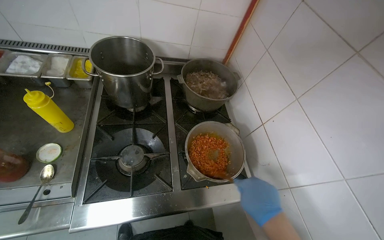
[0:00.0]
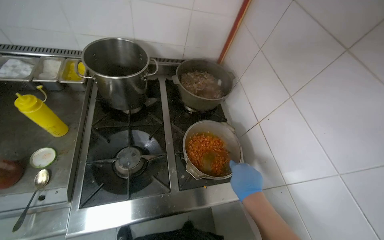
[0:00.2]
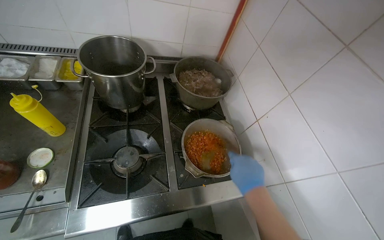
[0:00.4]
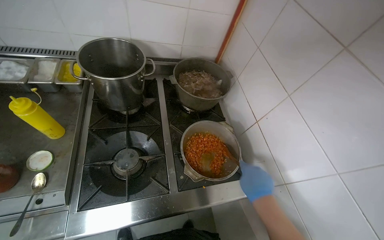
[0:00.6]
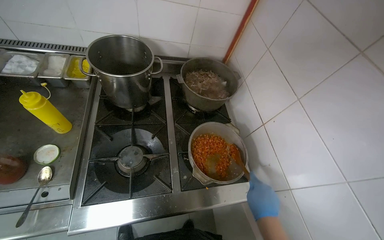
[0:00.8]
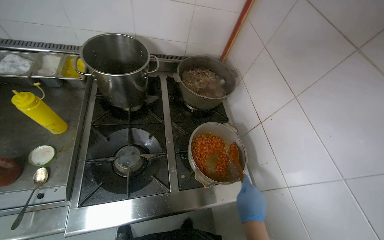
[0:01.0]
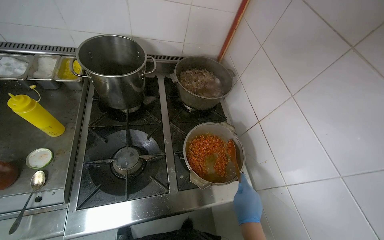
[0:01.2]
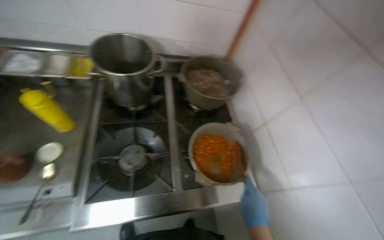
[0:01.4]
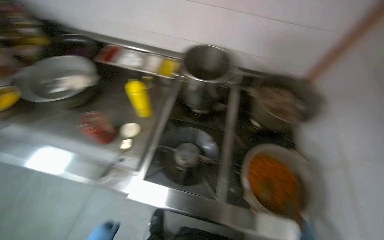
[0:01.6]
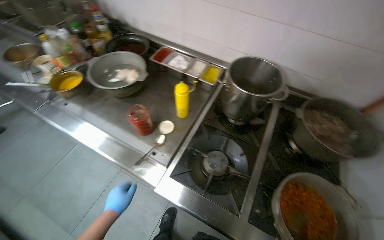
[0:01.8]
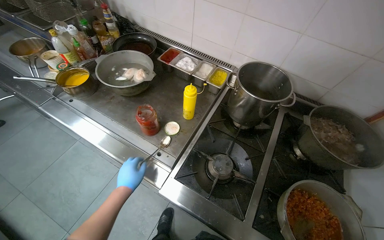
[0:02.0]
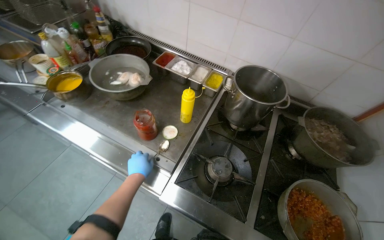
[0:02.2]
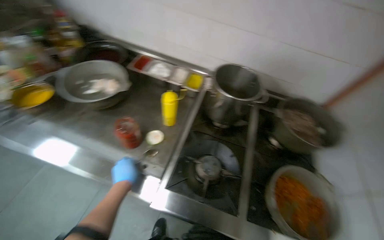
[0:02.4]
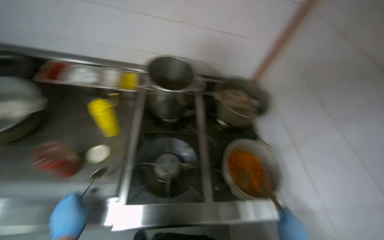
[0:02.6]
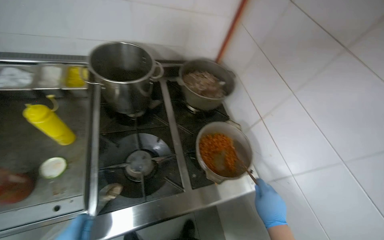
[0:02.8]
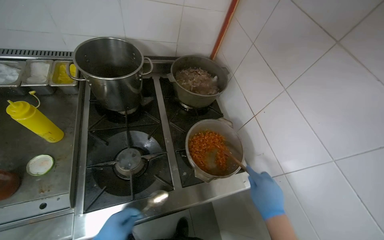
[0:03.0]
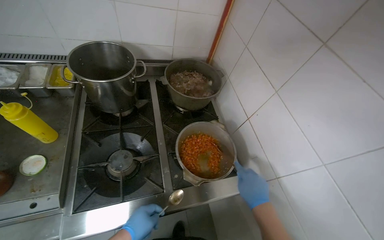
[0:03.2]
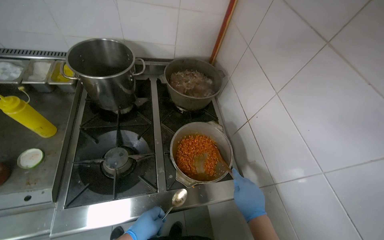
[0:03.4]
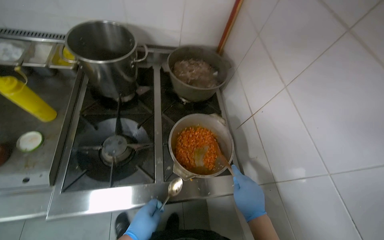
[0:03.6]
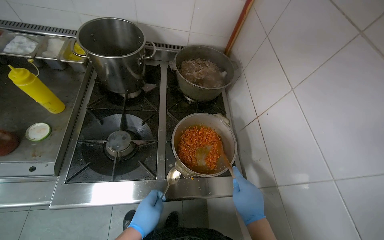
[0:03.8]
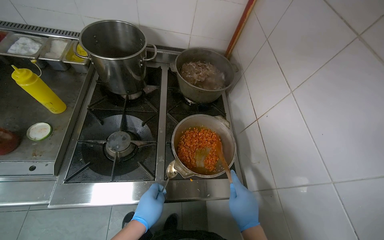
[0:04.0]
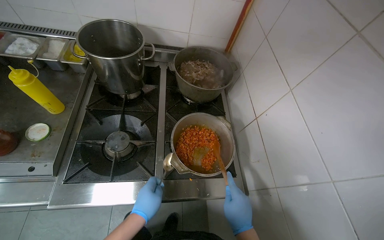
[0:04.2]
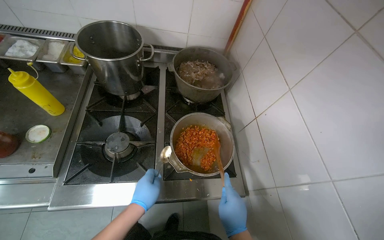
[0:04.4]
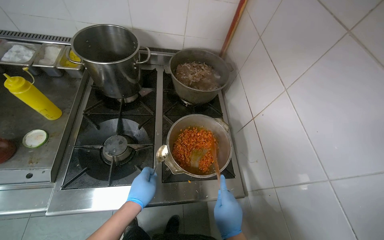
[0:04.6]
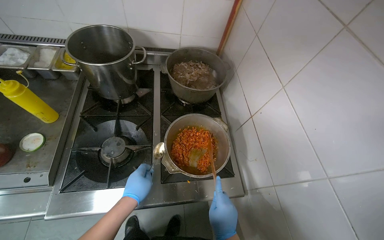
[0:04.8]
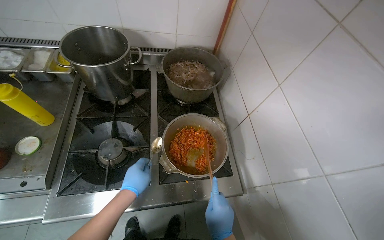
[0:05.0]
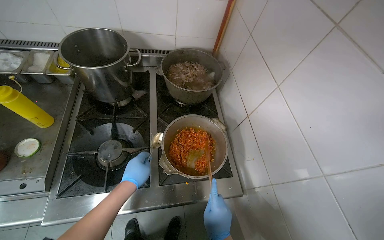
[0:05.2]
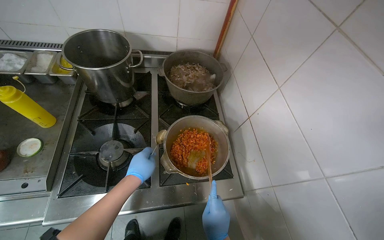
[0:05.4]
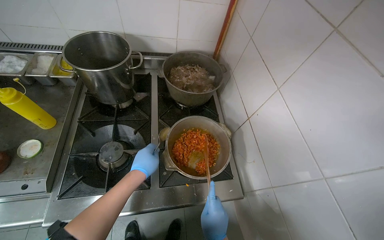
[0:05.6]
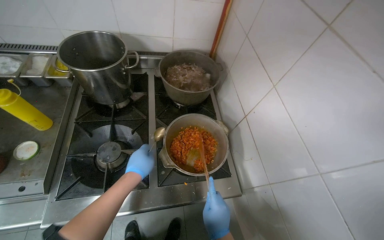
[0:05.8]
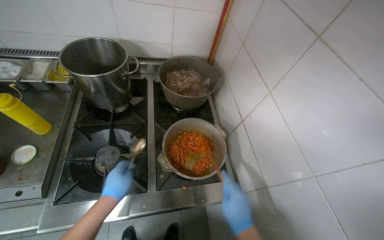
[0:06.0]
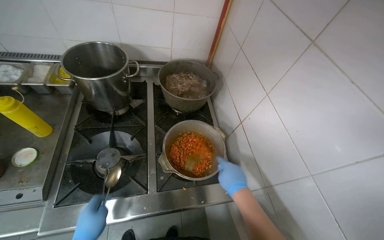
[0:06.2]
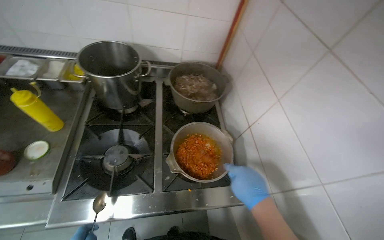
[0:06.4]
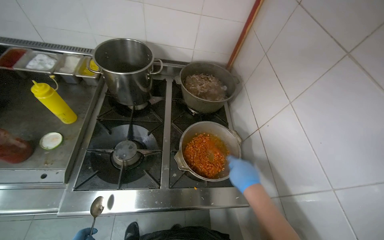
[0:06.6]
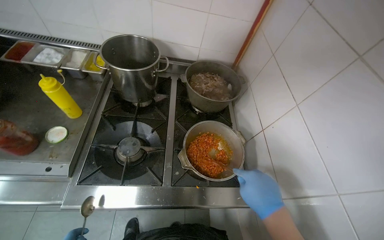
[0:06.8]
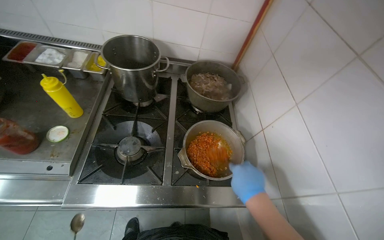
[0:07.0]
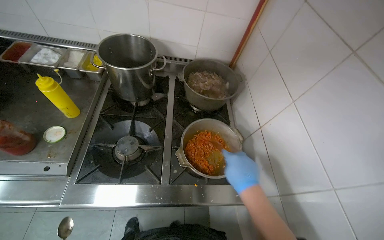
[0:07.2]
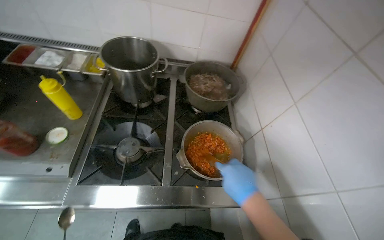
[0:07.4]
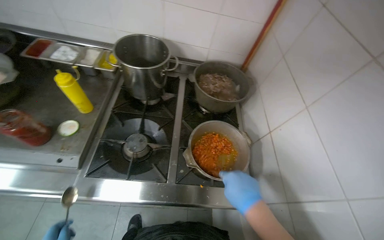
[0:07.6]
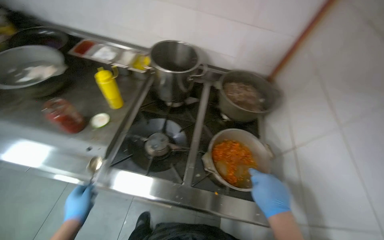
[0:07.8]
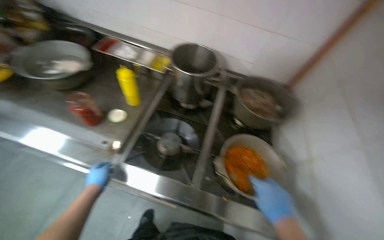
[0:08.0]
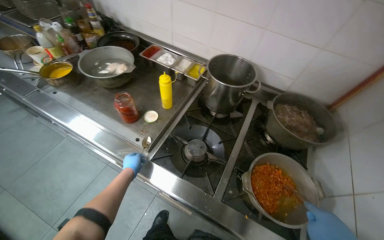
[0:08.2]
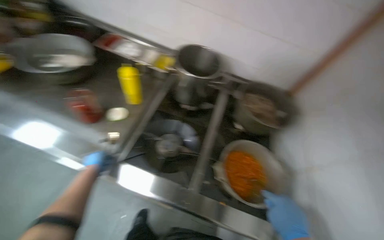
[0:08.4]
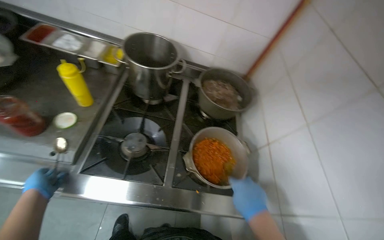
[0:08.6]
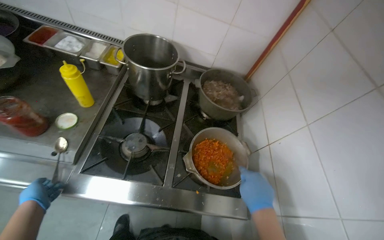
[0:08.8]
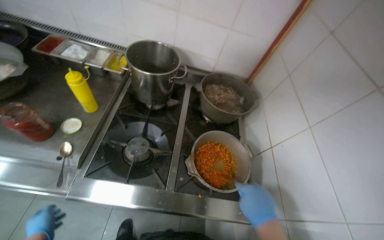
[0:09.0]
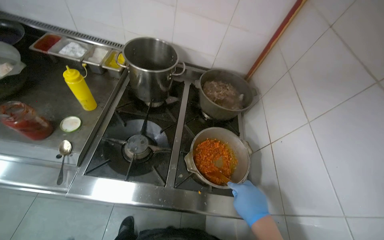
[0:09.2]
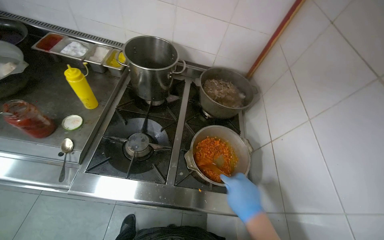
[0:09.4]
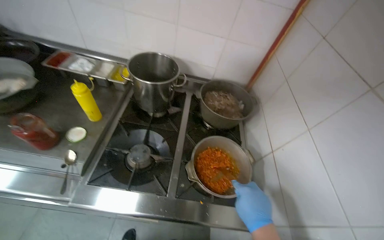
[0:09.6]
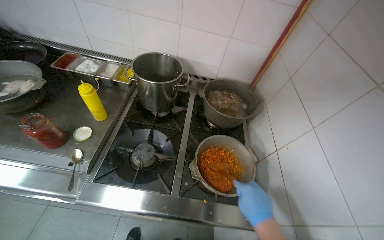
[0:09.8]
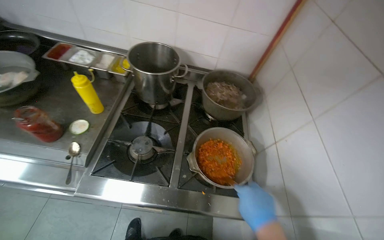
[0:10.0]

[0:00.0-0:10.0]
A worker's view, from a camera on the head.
Job: cooking food.
The whole recording: Stirring food in a pot. The worker stirs food in a pot on the stove.
0:00.0 to 0:01.4: The right hand moves farther from the camera, about 10 cm.
0:04.2 to 0:05.8: The left hand travels up the picture by about 15 cm.

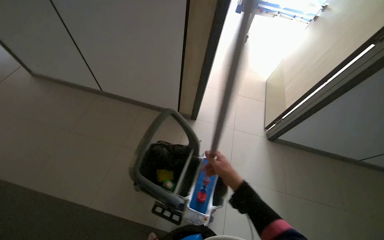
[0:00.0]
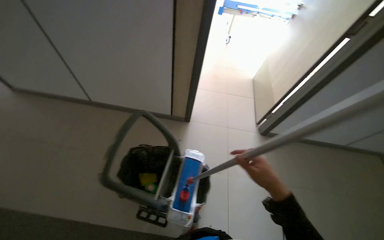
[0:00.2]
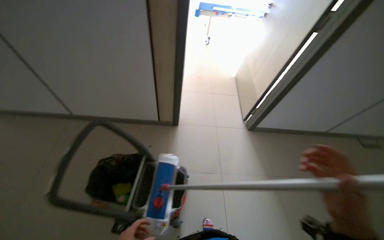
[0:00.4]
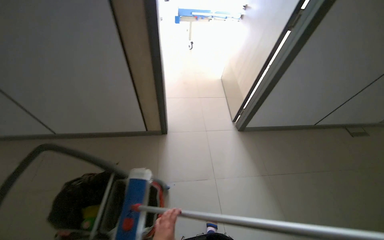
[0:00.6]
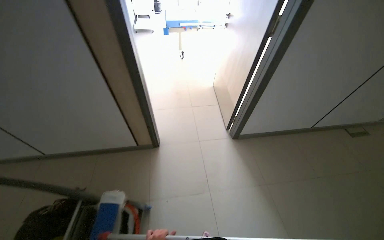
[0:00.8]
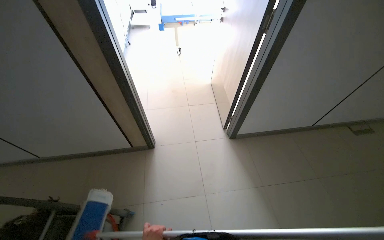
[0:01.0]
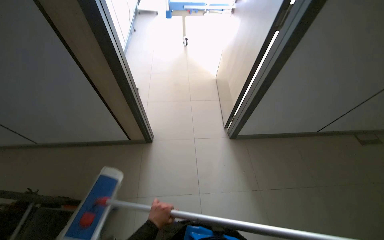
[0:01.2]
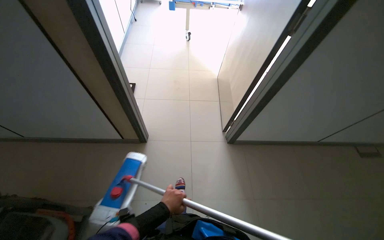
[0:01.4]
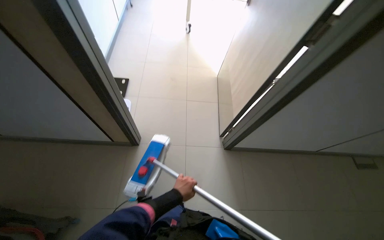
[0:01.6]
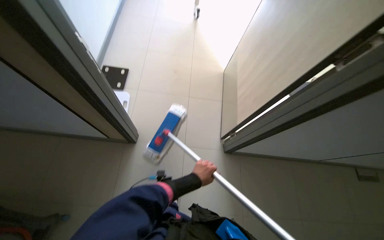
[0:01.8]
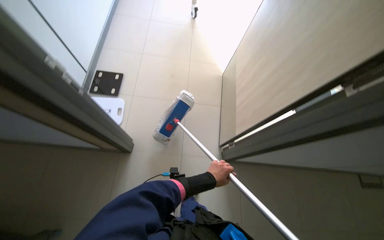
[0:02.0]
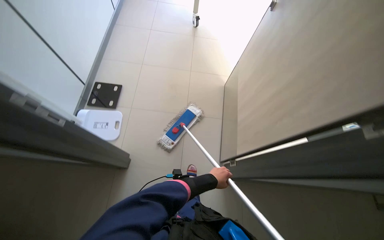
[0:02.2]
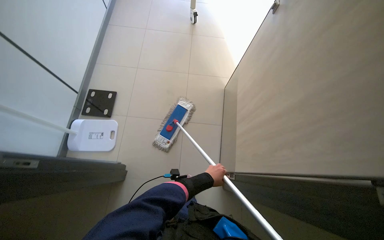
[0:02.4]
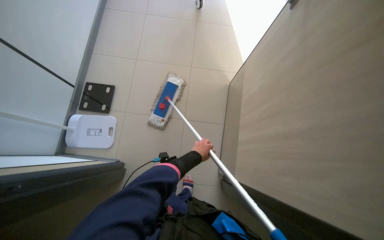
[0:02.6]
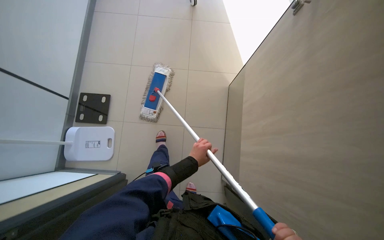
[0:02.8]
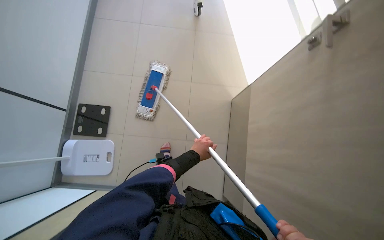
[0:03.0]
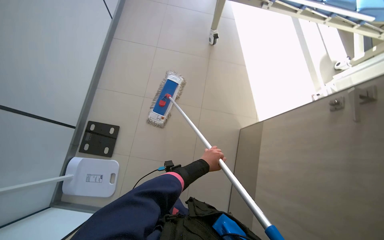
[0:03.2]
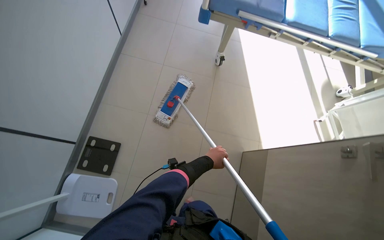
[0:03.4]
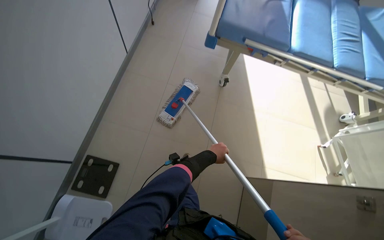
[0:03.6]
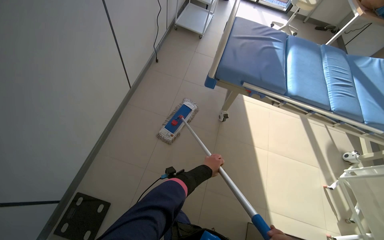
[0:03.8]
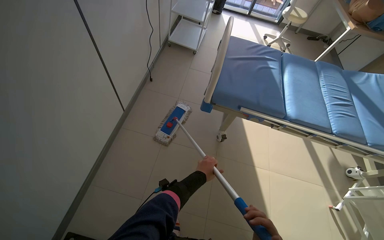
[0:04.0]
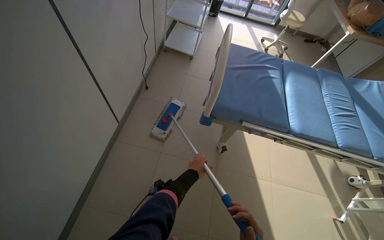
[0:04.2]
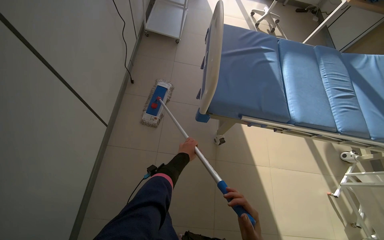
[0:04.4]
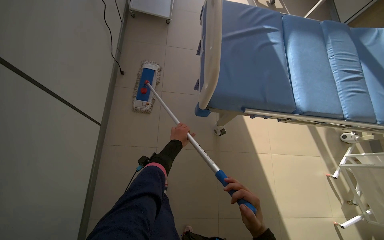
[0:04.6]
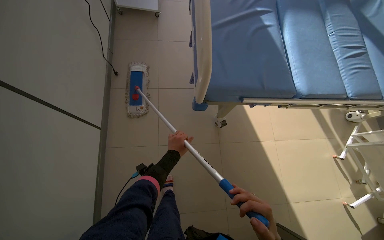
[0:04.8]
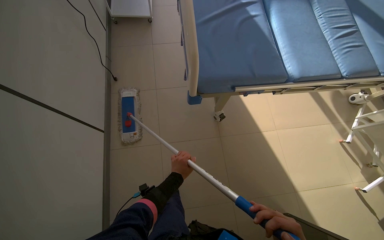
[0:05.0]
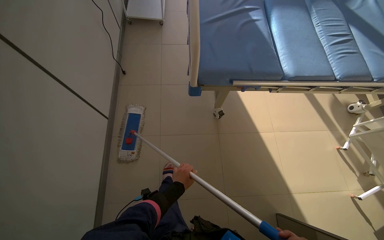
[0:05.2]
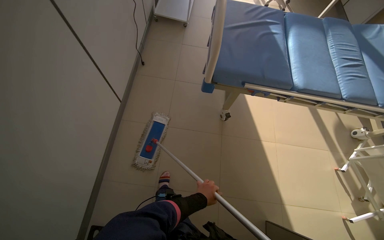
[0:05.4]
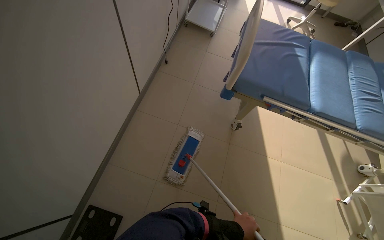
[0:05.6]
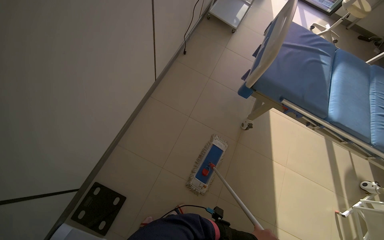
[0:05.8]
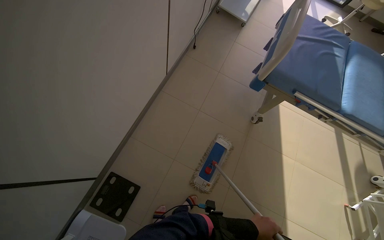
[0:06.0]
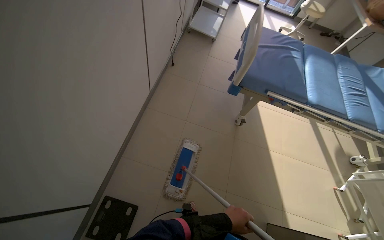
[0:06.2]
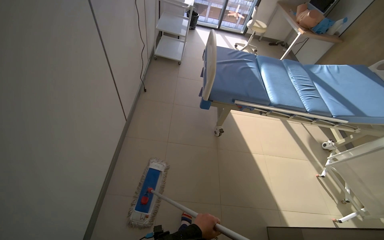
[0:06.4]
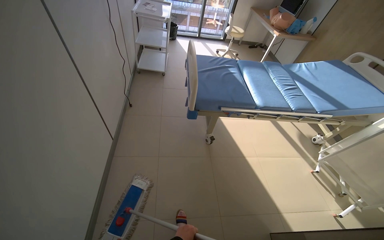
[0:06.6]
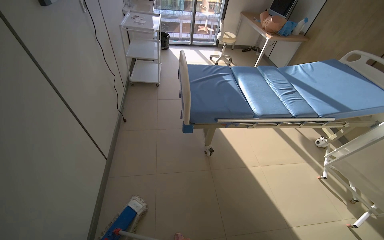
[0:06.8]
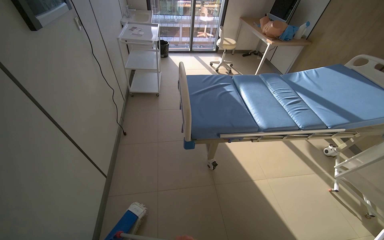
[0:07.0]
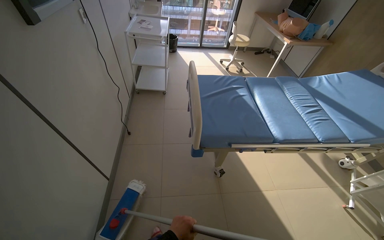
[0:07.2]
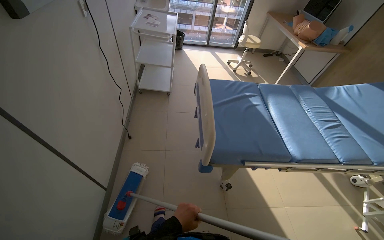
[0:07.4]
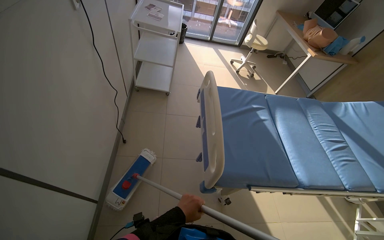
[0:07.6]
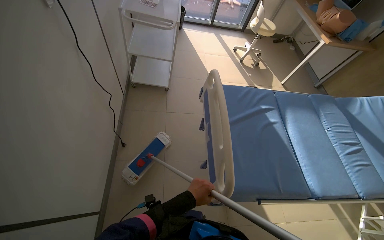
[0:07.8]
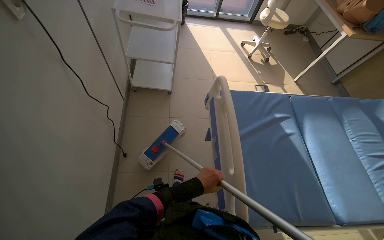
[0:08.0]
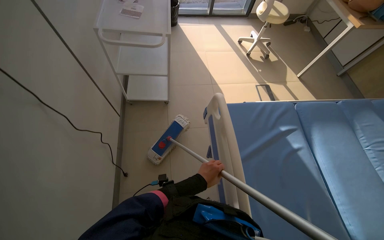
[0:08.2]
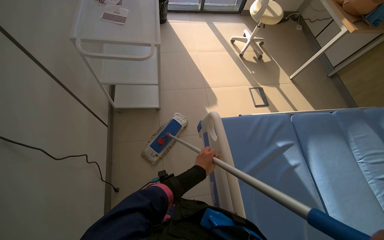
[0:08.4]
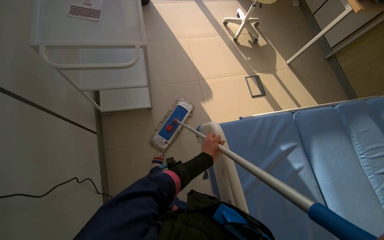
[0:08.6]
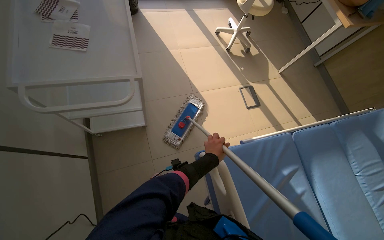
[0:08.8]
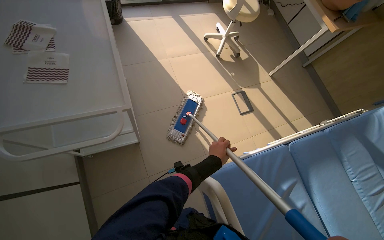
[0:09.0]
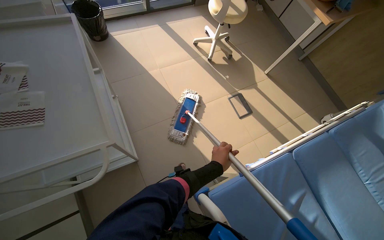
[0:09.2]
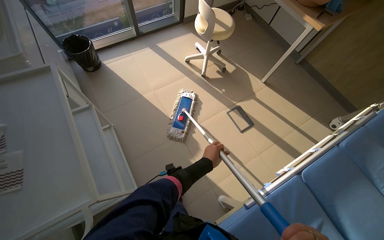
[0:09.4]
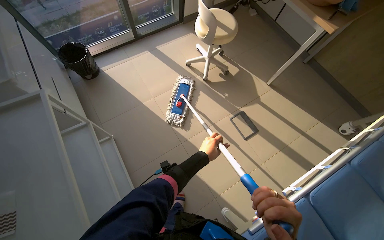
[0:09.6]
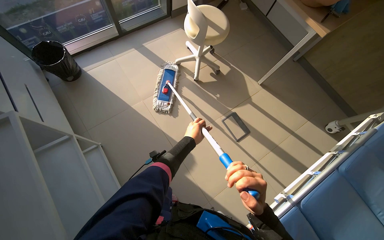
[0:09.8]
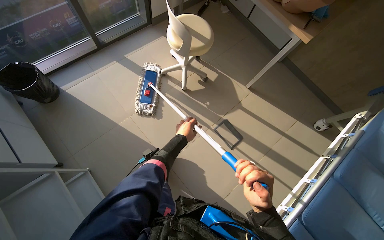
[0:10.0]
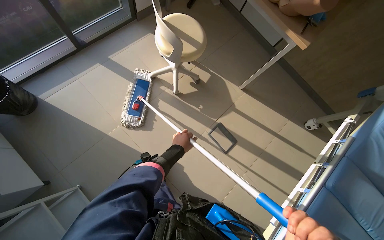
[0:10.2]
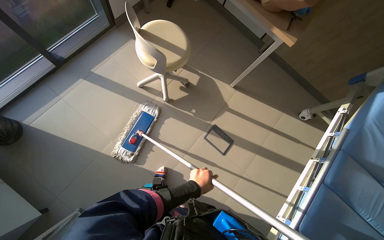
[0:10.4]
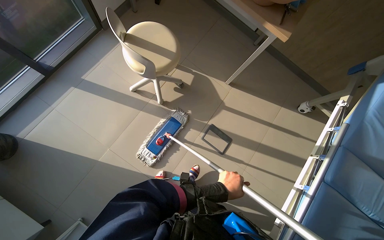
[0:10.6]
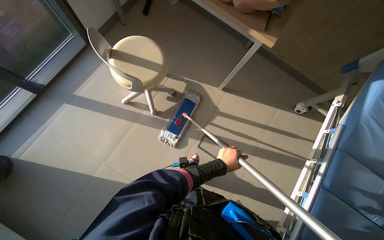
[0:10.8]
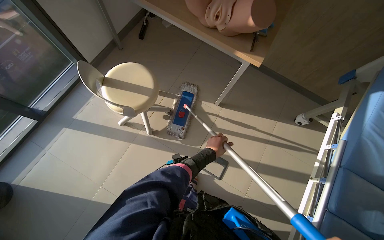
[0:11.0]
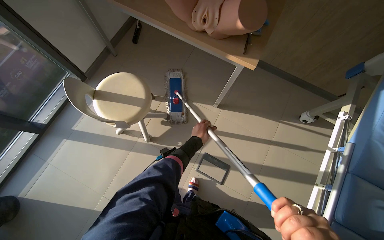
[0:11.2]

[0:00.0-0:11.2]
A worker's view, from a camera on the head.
Job: mopping floor.
The whole recording: Mopping room floor. The worker mops the floor of the room with a flat mop.
0:00.0 to 0:01.6: The camera travels about 1 m.
0:01.6 to 0:03.2: The head travels some 80 cm.
0:03.2 to 0:04.8: The wearer moves approximately 1 m.
0:04.8 to 0:06.4: The camera travels roughly 70 cm. The wearer looks roughly 20 degrees further upward.
0:06.4 to 0:08.0: The camera travels approximately 1 m.
0:08.0 to 0:09.6: The wearer moves roughly 1.5 m. The scene turns some 30 degrees counterclockwise in the picture.
0:09.6 to 0:11.2: The camera is carried about 90 cm. Everything in view rotates roughly 30 degrees counterclockwise.
